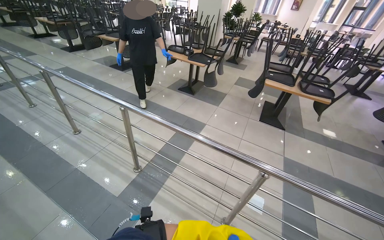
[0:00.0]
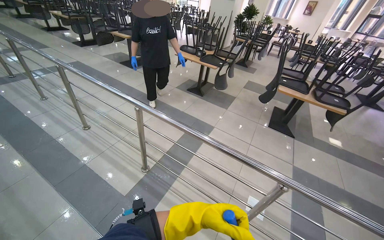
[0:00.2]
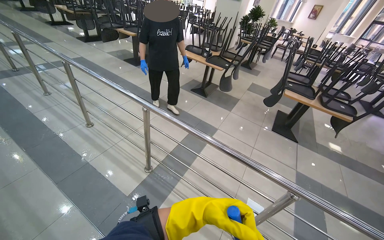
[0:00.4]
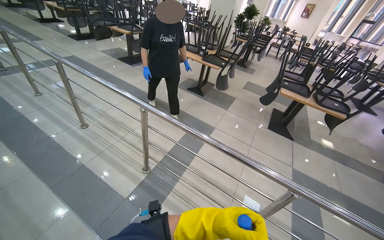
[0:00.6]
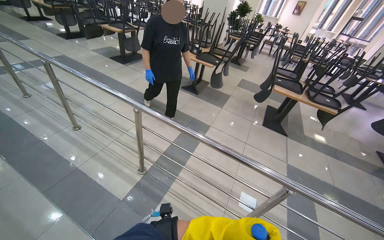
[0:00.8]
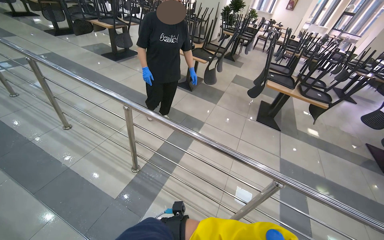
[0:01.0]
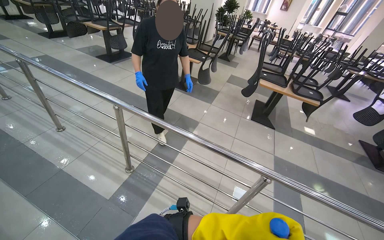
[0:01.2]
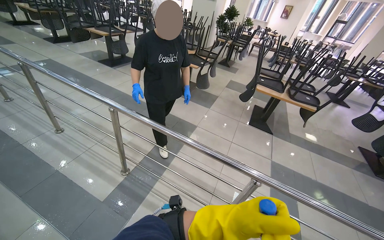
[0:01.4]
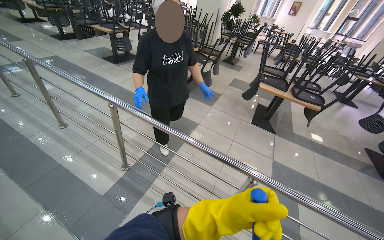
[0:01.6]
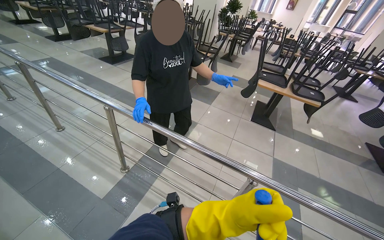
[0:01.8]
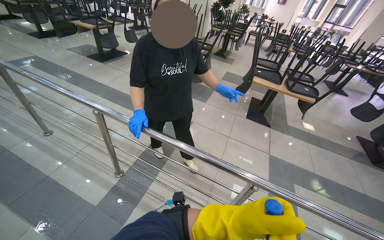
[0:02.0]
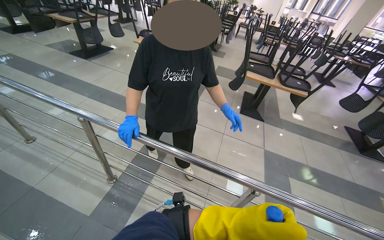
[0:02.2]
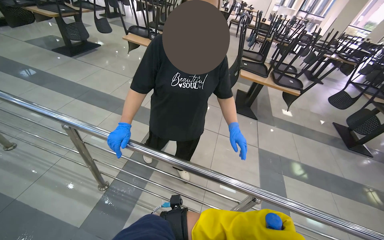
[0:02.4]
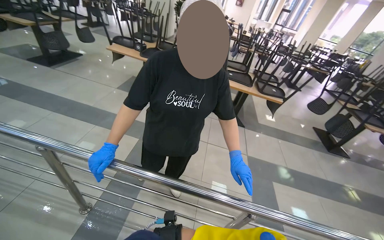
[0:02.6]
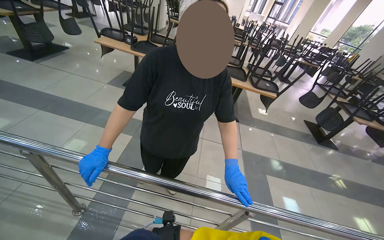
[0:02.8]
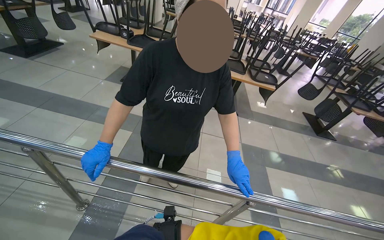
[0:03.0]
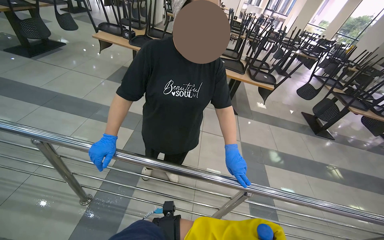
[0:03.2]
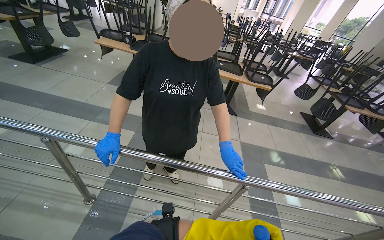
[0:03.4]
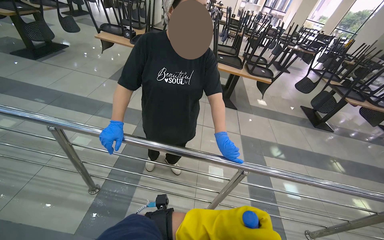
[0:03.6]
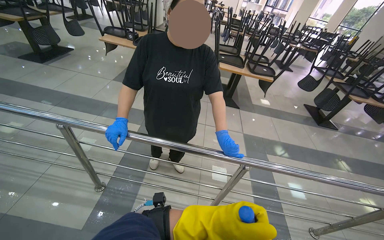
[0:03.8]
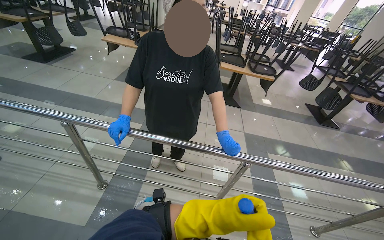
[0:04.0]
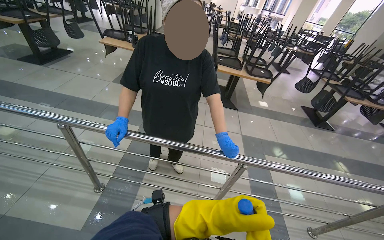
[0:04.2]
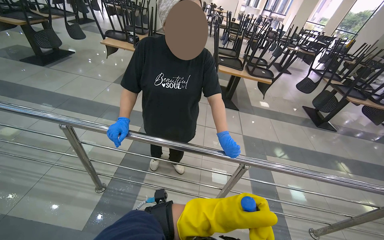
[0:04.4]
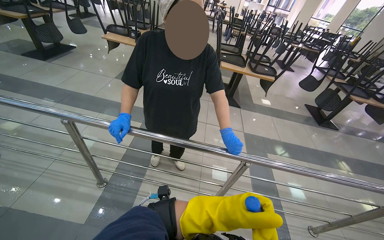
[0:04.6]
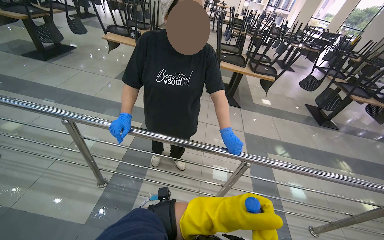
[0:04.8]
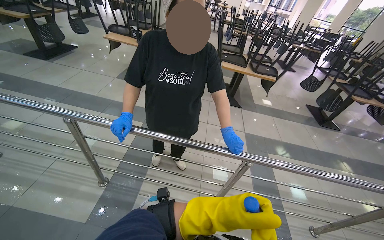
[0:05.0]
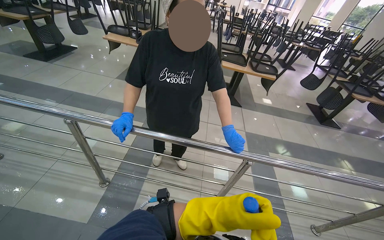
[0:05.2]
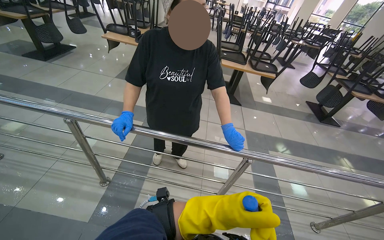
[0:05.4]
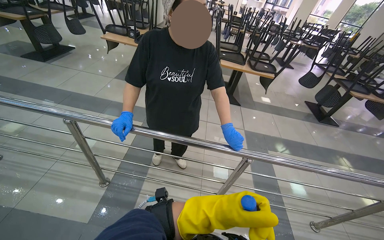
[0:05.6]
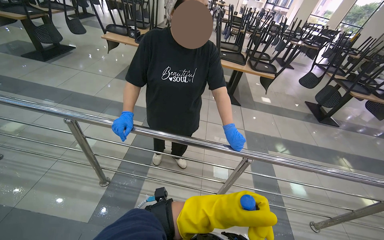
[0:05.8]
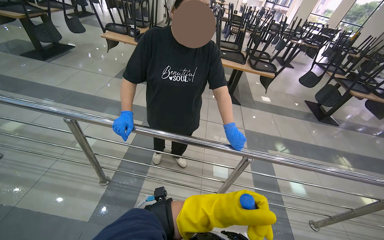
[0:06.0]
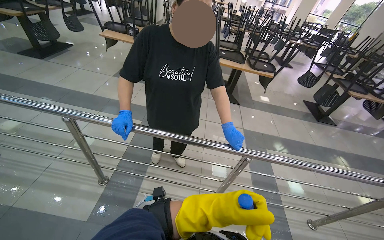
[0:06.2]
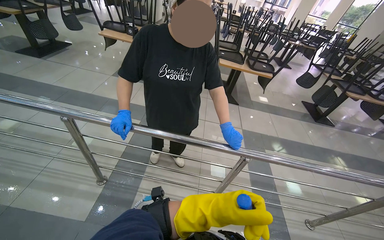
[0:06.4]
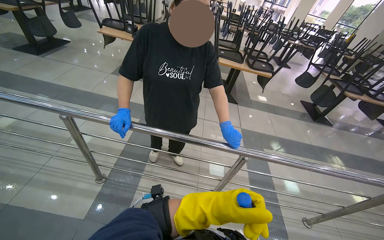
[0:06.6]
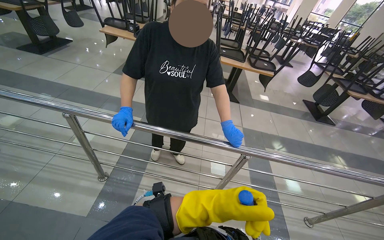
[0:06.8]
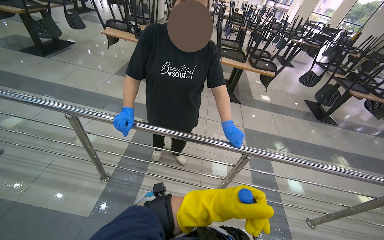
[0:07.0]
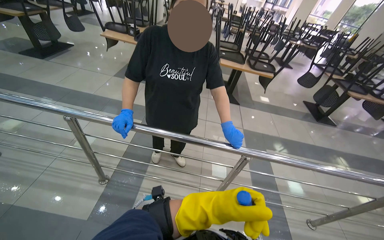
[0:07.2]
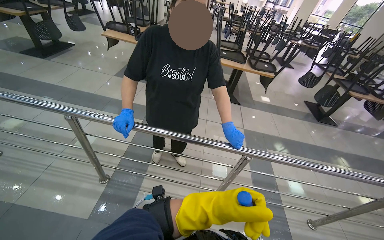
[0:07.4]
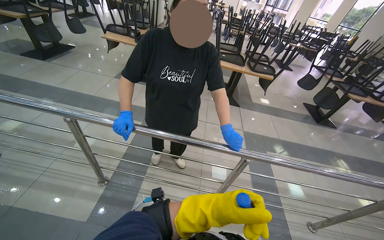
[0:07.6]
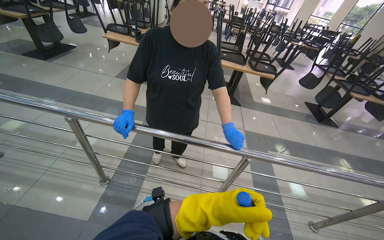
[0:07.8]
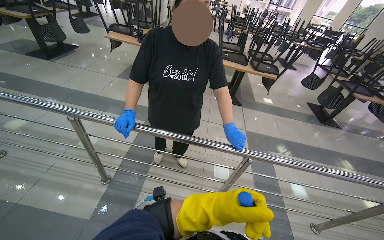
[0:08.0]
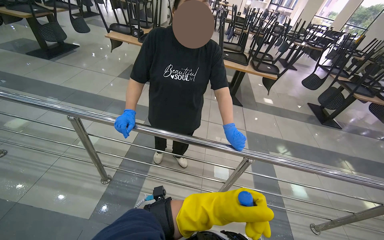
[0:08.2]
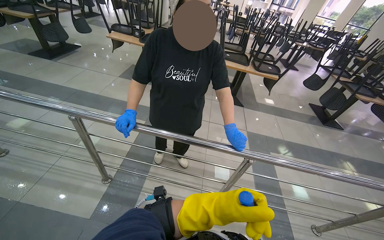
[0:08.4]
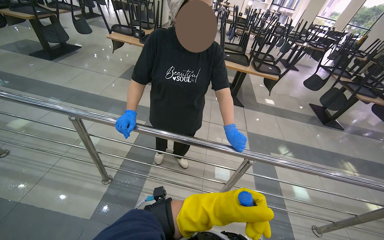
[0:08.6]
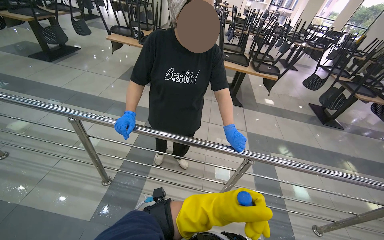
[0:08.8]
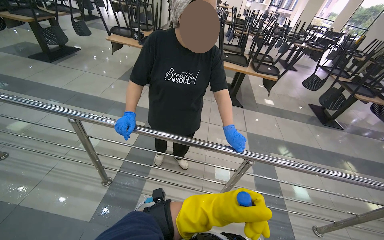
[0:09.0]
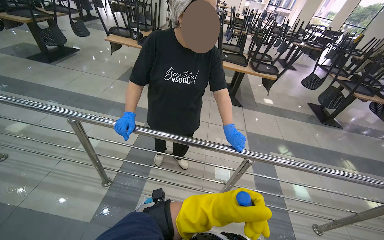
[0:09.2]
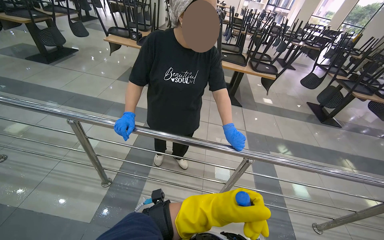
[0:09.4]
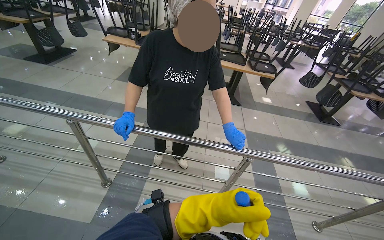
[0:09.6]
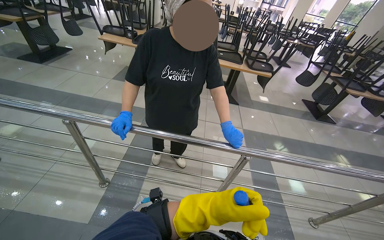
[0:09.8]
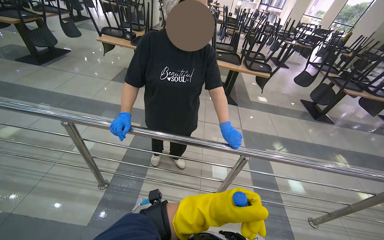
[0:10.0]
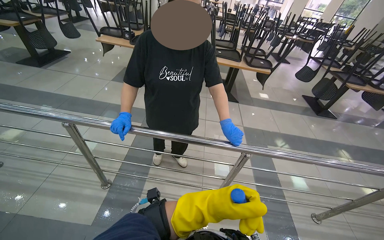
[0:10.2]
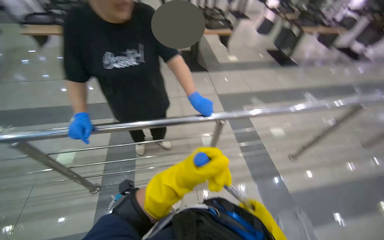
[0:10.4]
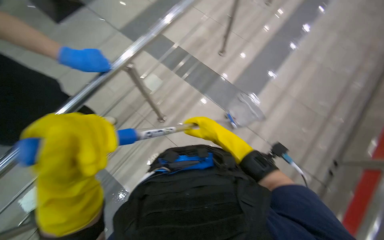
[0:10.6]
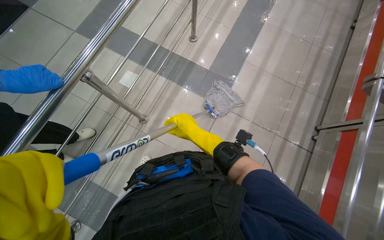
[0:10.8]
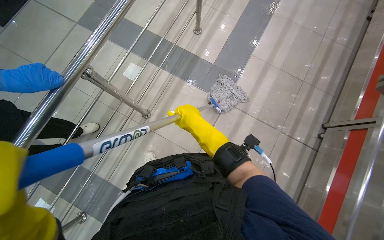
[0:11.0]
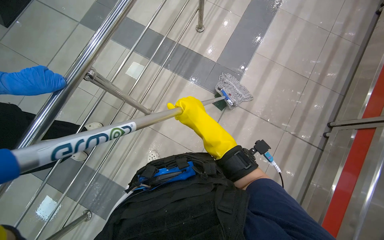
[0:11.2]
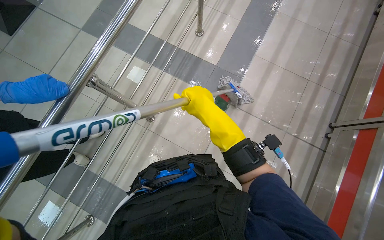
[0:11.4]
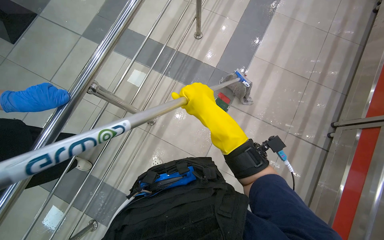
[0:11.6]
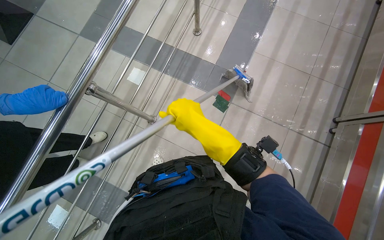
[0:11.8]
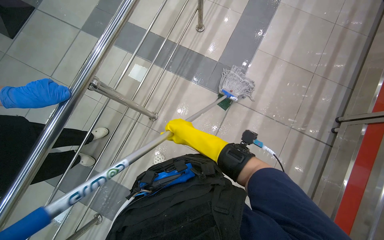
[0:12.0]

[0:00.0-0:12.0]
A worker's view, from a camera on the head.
Job: mopping floor.
The whole recording: Mopping cafeteria floor. The worker mops the tiled floor of the cafeteria with a string mop.
1.6 to 3.0 s: The head turns to the right by roughly 20 degrees.
10.4 to 12.0 s: The wearer's head swings about 55 degrees to the right. The camera pitches downward, by roughly 30 degrees.

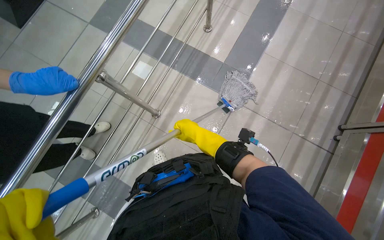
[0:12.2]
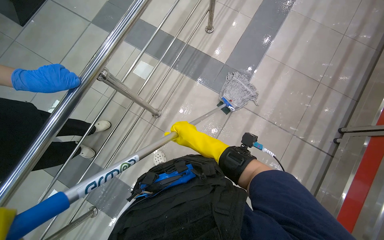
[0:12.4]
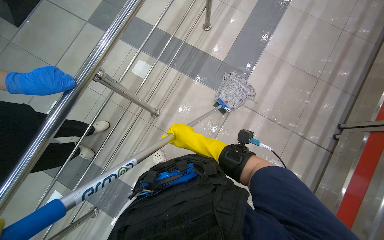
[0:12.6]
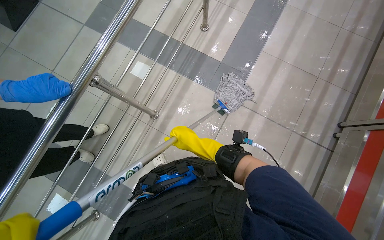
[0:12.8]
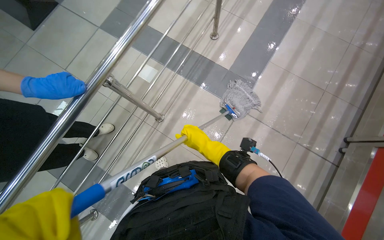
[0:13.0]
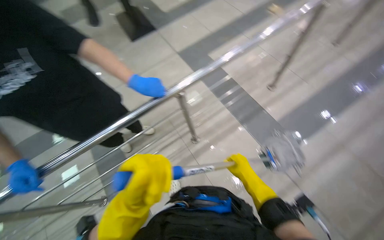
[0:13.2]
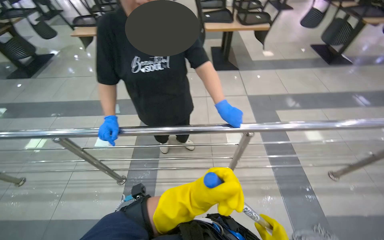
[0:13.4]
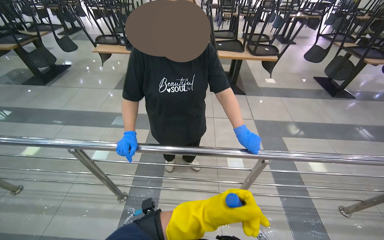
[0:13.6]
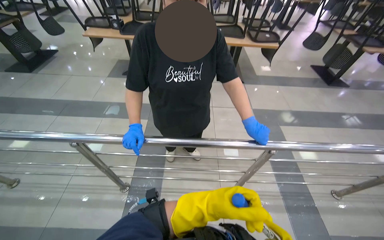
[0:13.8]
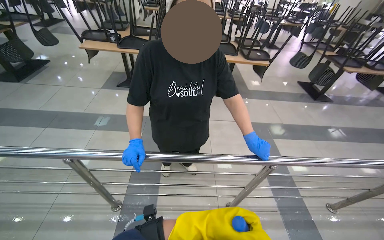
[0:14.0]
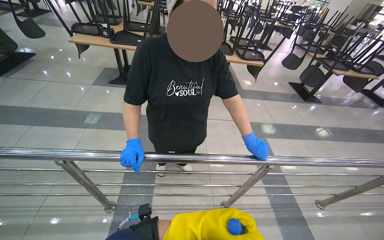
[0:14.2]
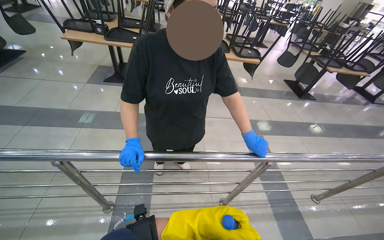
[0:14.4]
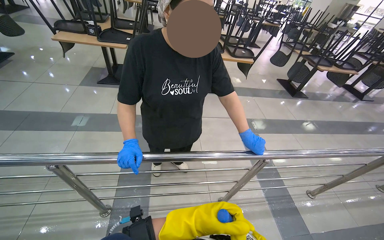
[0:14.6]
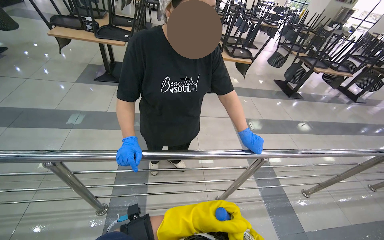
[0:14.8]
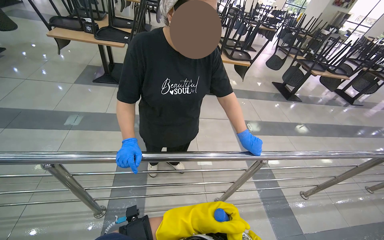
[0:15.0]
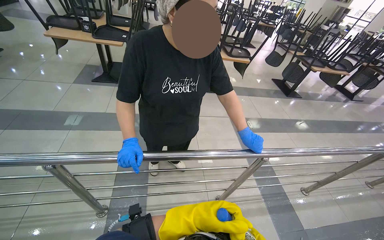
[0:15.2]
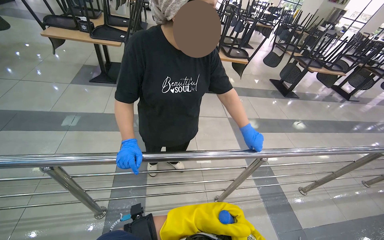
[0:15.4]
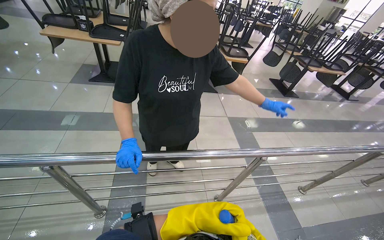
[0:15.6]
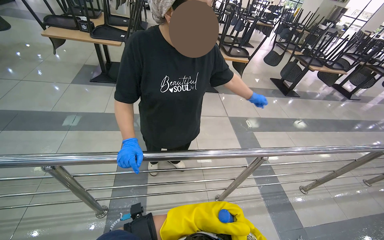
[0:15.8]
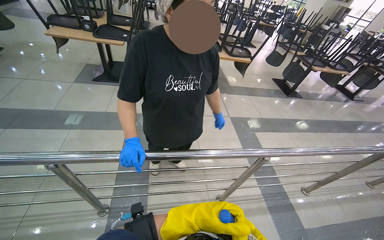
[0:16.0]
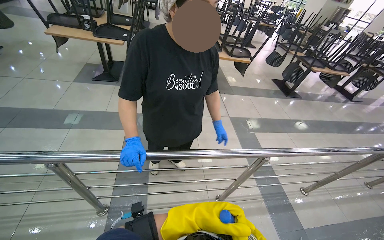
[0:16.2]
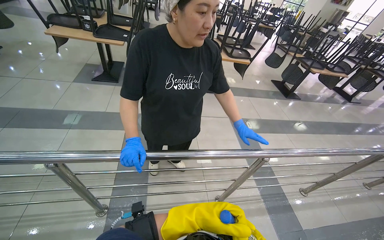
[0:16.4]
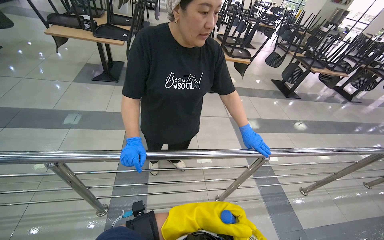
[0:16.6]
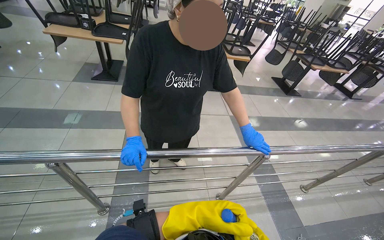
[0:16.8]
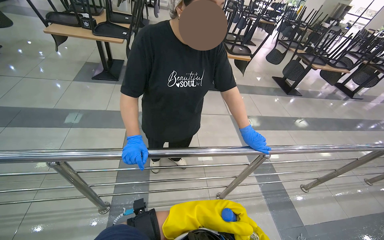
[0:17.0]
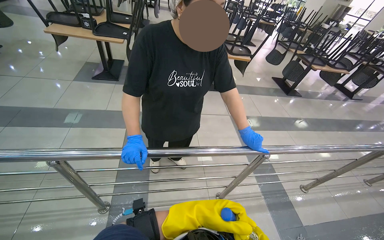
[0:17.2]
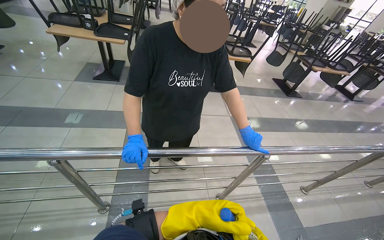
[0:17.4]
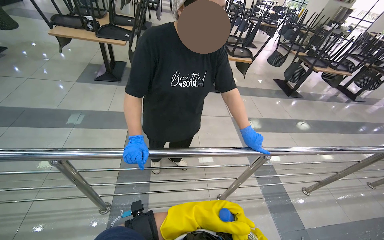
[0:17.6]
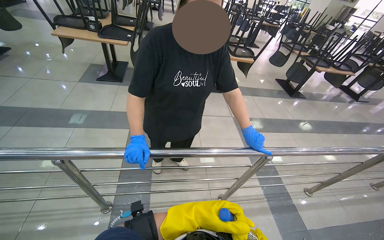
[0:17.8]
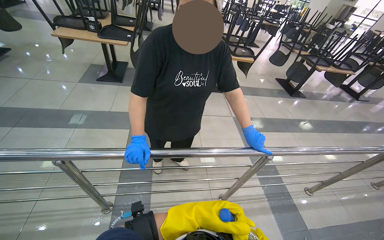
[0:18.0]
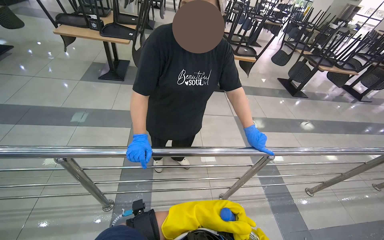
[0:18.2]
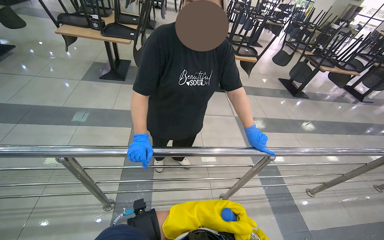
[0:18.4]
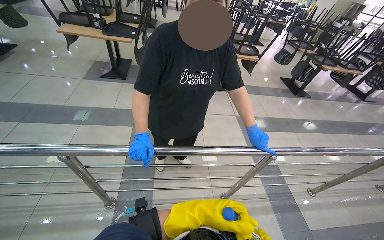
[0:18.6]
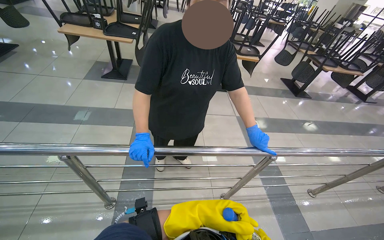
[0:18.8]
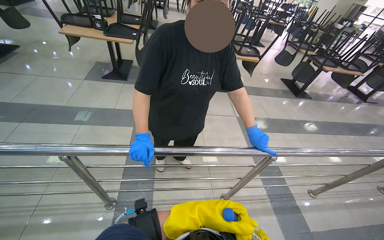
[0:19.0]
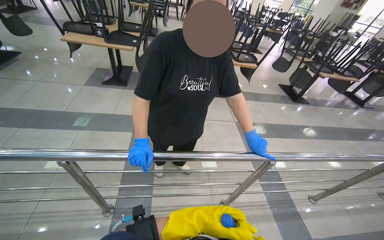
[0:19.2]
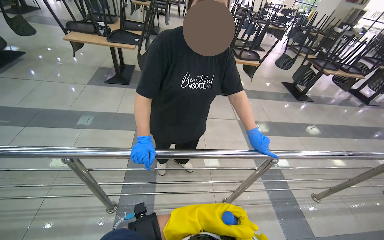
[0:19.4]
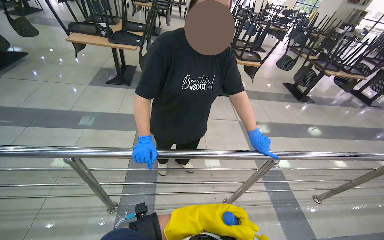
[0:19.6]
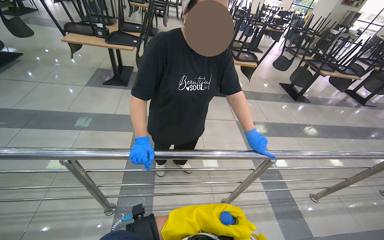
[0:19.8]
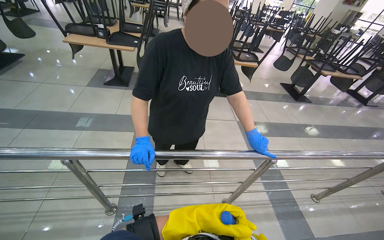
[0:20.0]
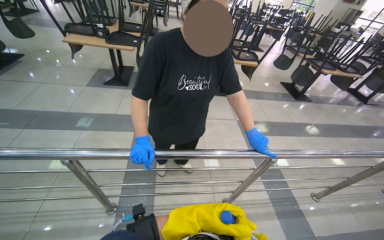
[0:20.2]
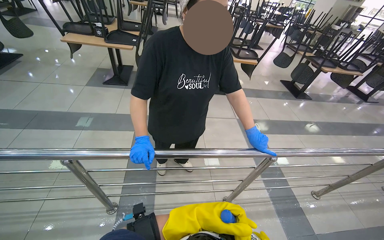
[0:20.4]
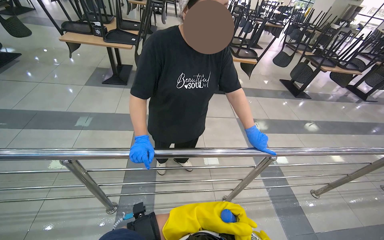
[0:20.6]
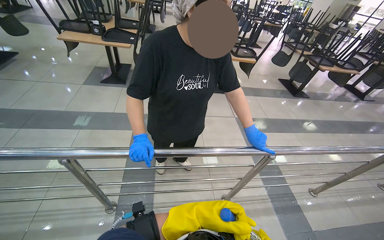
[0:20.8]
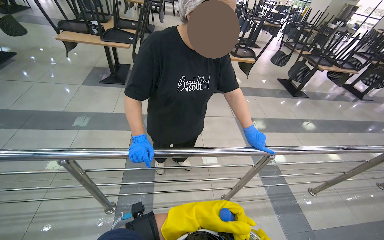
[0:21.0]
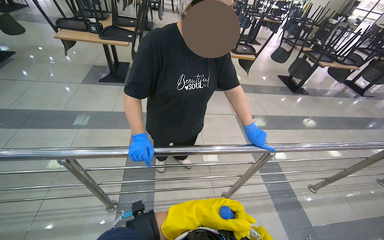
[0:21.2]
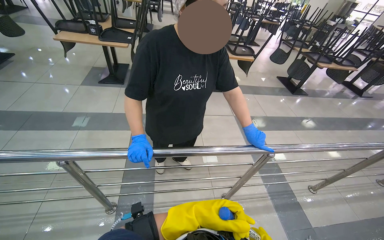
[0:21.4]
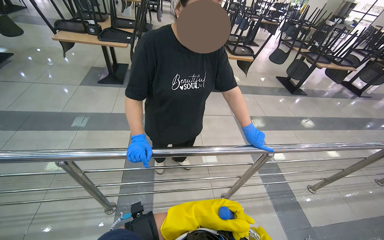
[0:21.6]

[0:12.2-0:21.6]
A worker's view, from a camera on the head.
Job: mopping floor.
The whole recording: Mopping cafeteria floor. The worker mops the tiled floor of the cafeteria with a string mop.
12.2 to 13.8 s: The camera is carried approximately 40 cm. The wearer's head swings some 65 degrees to the left. The view tilts about 25 degrees upward.
15.4 to 17.0 s: The left hand shifts some 10 cm farther from the camera.
17.0 to 18.4 s: The left hand reaches approximately 15 cm nearer to the camera, then returns.
20.0 to 21.6 s: The left hand goes roughly 15 cm farther from the camera.
